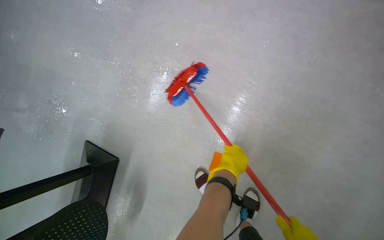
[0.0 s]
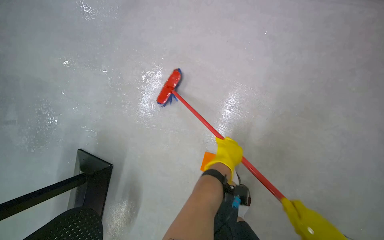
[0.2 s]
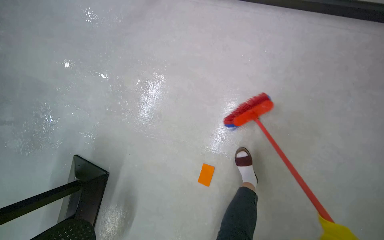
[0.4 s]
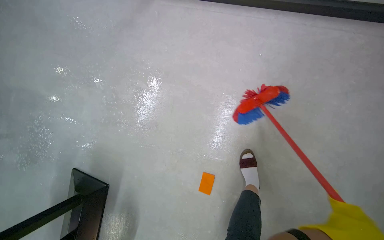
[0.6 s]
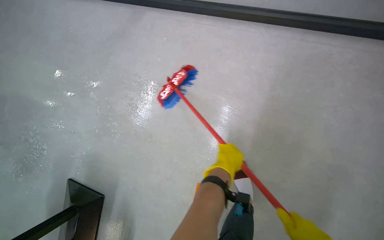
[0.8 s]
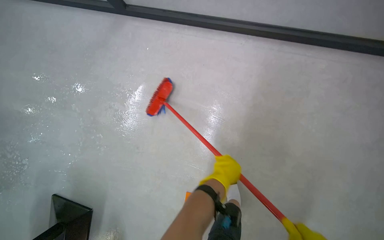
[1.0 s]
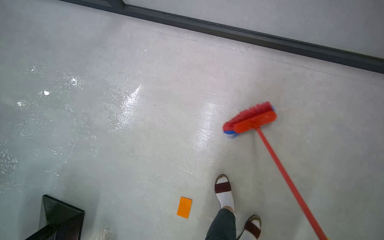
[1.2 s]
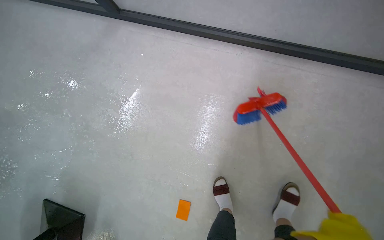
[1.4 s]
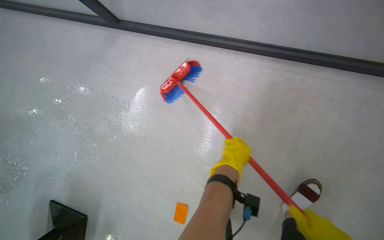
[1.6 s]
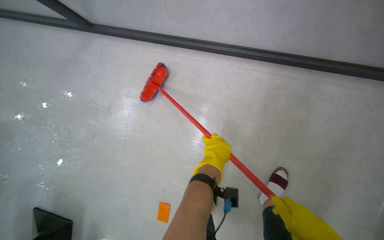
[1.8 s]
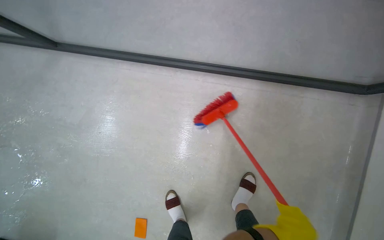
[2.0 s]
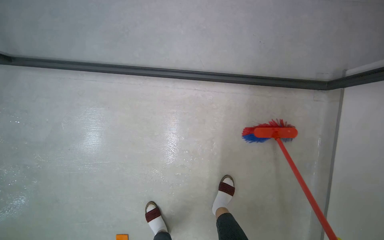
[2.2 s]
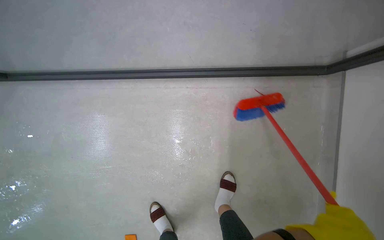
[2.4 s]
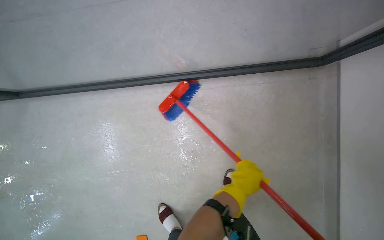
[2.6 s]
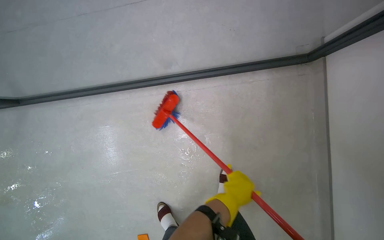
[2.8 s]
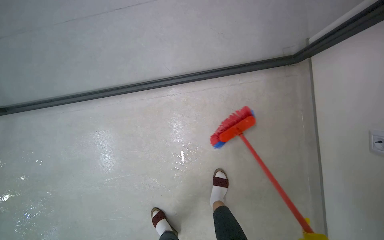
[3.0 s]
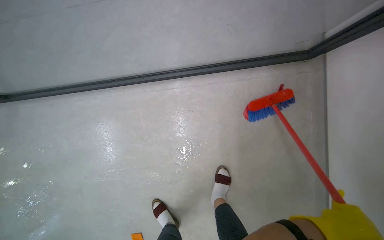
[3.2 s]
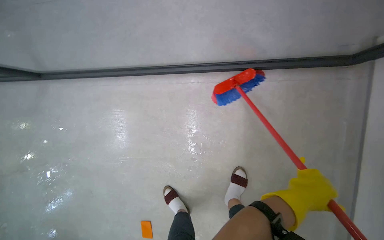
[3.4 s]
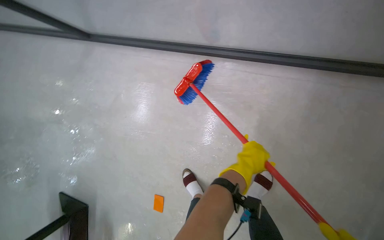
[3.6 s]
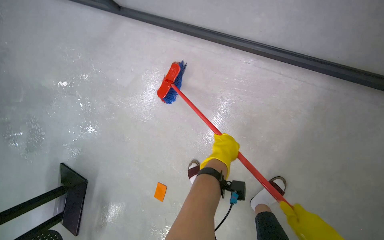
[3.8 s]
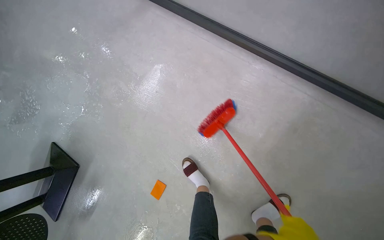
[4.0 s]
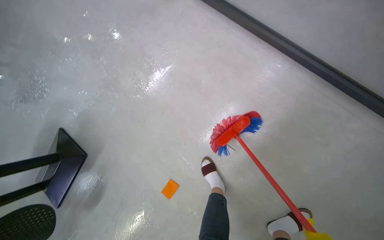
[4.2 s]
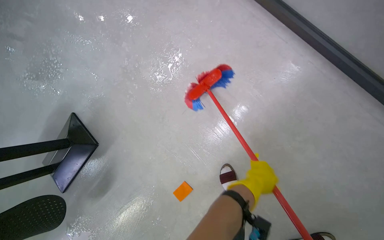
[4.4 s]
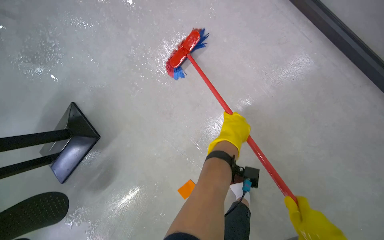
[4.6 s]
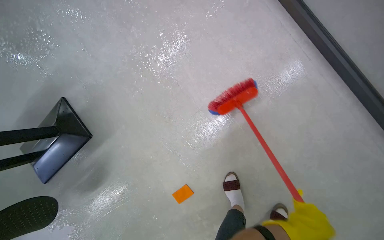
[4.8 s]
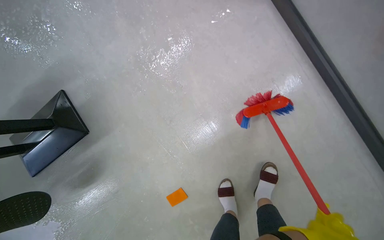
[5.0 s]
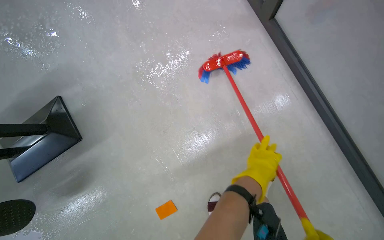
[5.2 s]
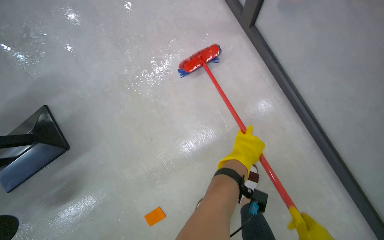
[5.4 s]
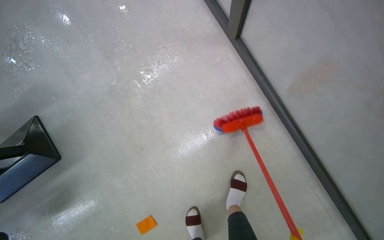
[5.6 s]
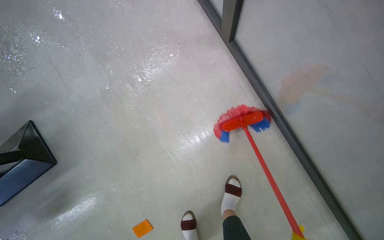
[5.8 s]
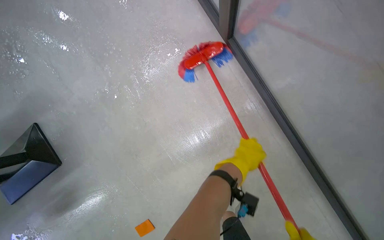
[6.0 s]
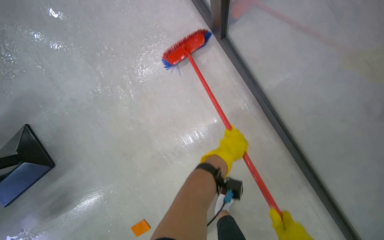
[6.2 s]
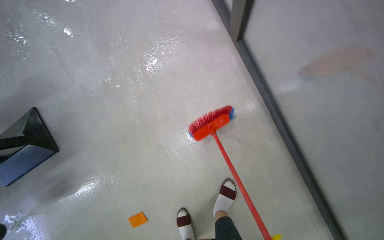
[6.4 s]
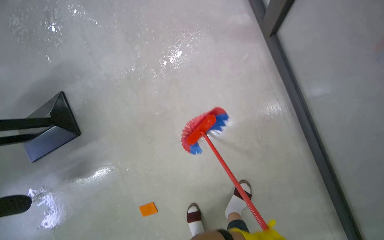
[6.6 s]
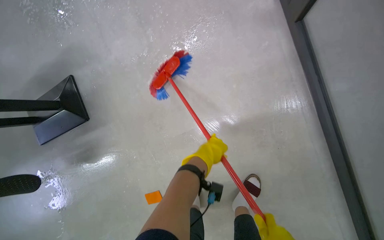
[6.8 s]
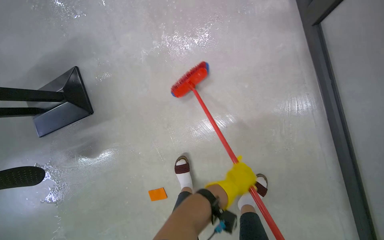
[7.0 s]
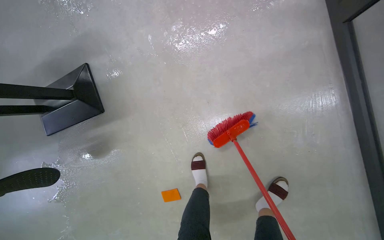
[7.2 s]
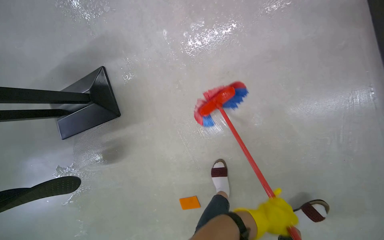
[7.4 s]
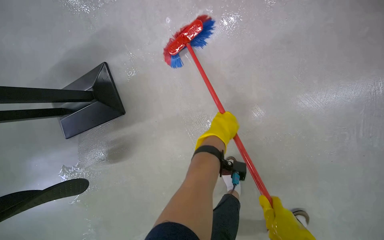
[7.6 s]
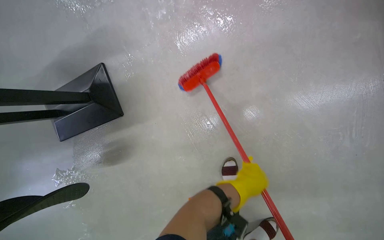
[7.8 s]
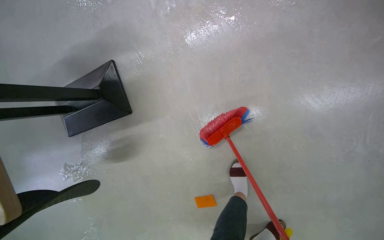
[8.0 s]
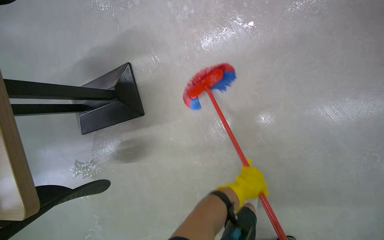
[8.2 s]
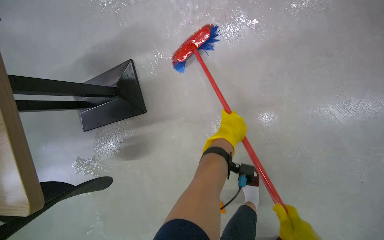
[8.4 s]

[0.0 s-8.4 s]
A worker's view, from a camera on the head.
Job: sweeping floor.
The whole recording: Sweeping the floor. The worker sweeps the floor with a broom.
1.4 to 2.8 s: The camera is carried to the right, roughly 60 cm.
2.8 to 4.2 s: The camera is carried roughly 60 cm. The scene turns roughly 45 degrees clockwise in the picture.
7.0 to 8.4 s: The wearer moves to the left, approximately 40 cm.

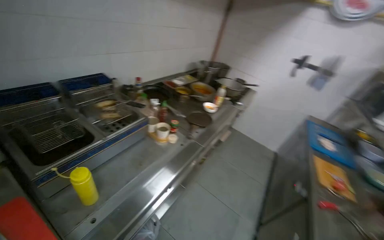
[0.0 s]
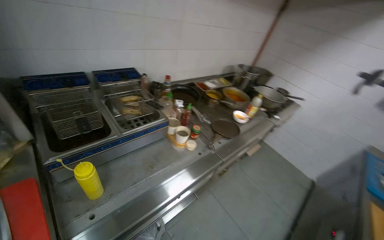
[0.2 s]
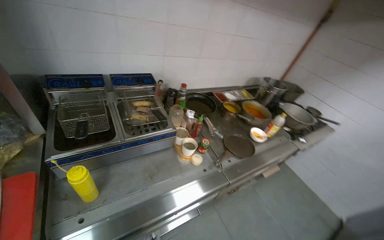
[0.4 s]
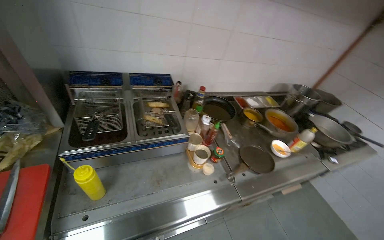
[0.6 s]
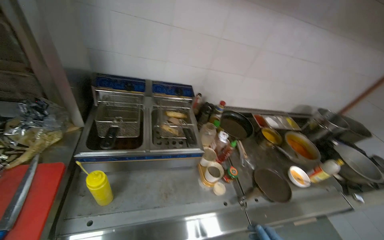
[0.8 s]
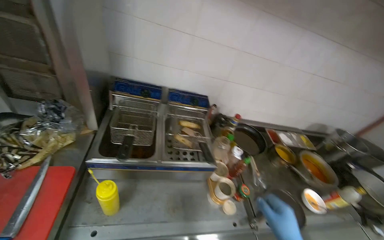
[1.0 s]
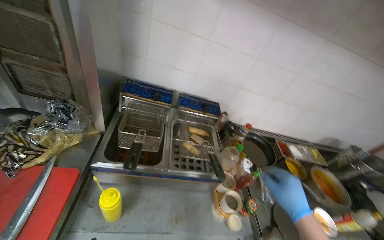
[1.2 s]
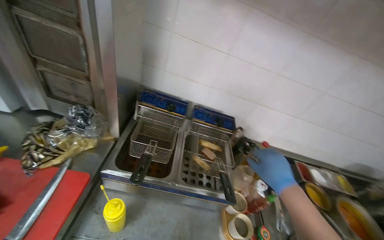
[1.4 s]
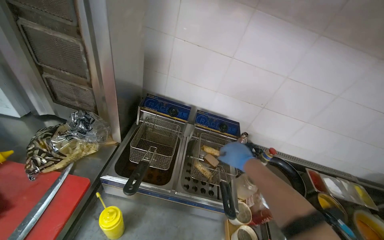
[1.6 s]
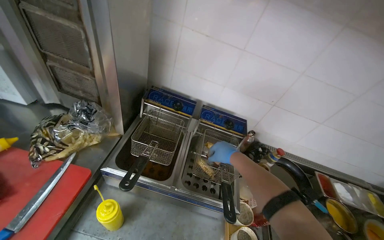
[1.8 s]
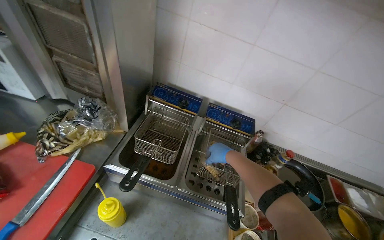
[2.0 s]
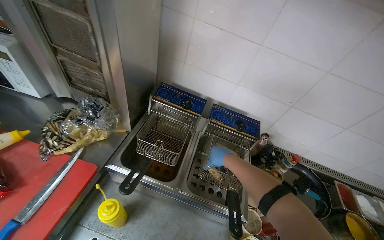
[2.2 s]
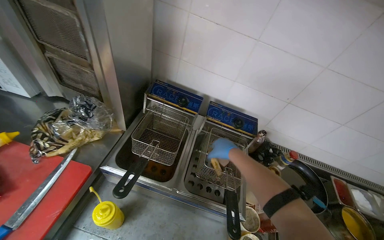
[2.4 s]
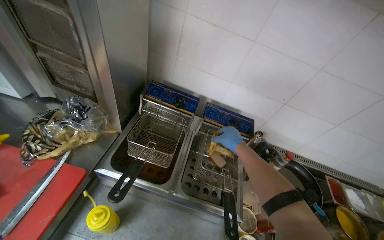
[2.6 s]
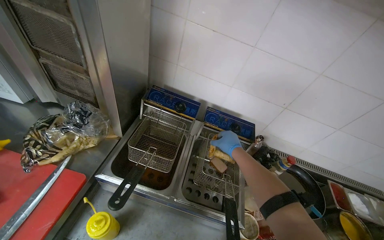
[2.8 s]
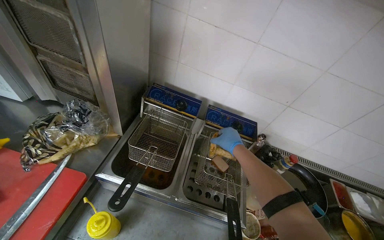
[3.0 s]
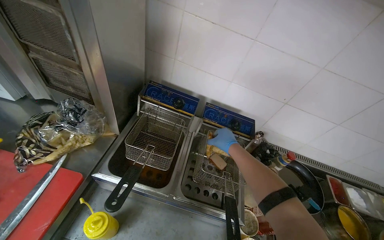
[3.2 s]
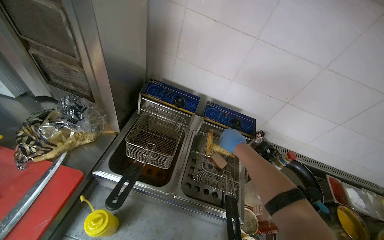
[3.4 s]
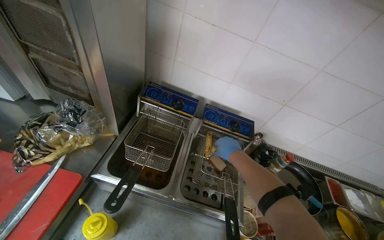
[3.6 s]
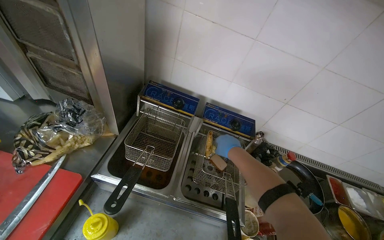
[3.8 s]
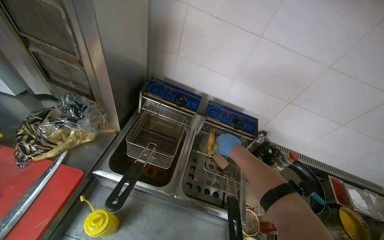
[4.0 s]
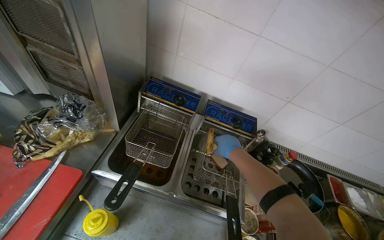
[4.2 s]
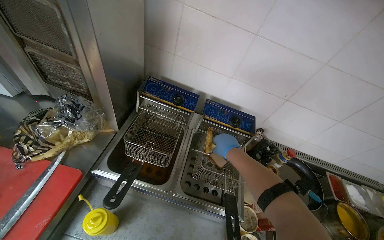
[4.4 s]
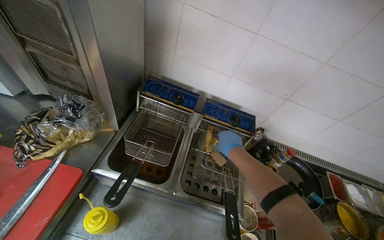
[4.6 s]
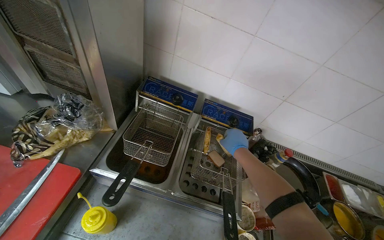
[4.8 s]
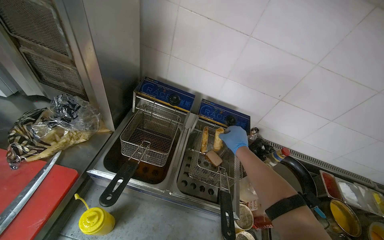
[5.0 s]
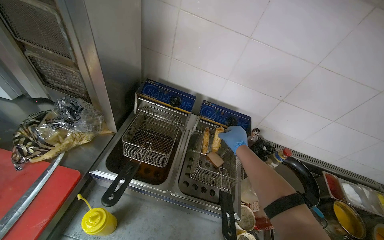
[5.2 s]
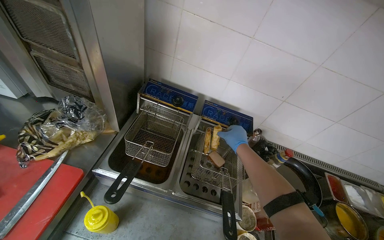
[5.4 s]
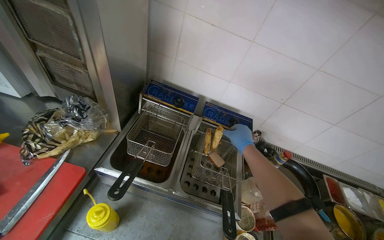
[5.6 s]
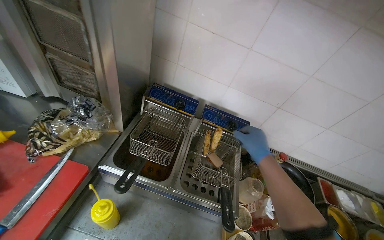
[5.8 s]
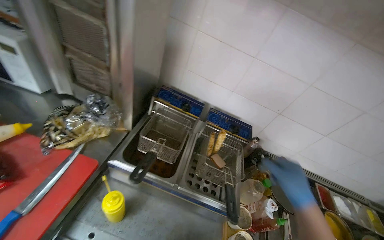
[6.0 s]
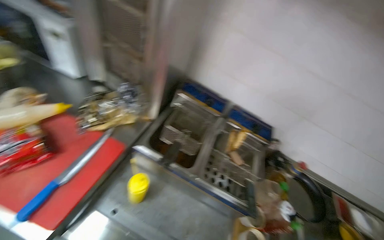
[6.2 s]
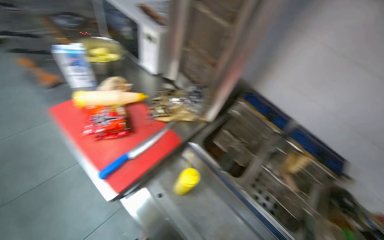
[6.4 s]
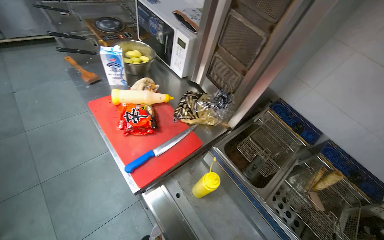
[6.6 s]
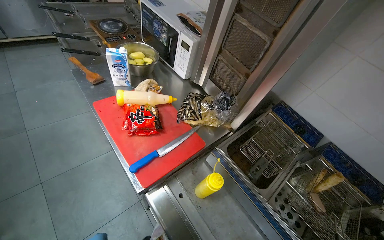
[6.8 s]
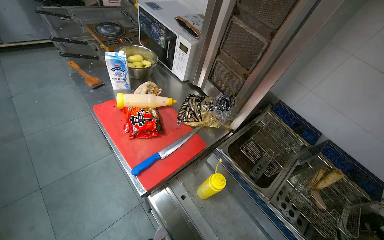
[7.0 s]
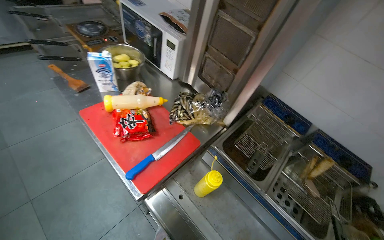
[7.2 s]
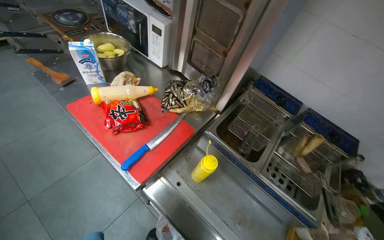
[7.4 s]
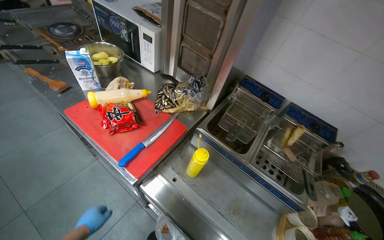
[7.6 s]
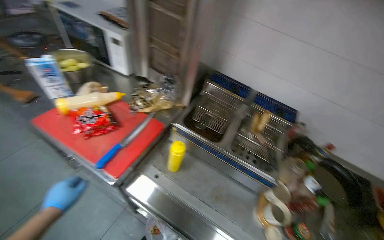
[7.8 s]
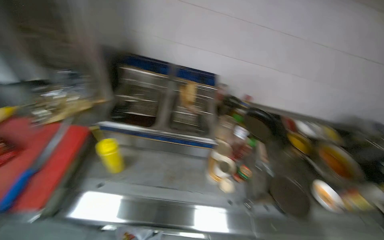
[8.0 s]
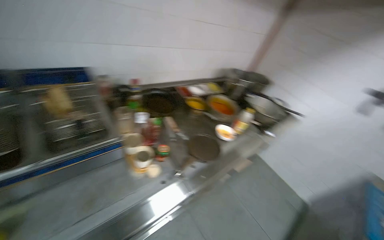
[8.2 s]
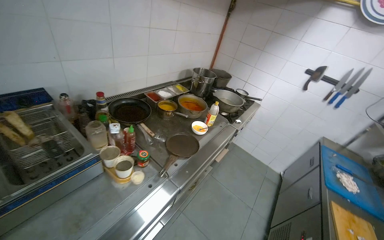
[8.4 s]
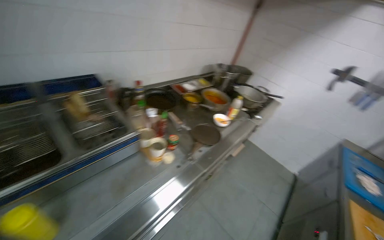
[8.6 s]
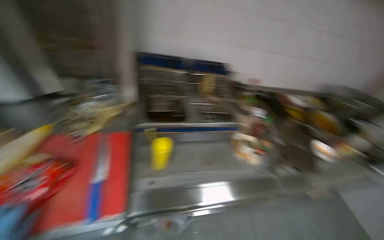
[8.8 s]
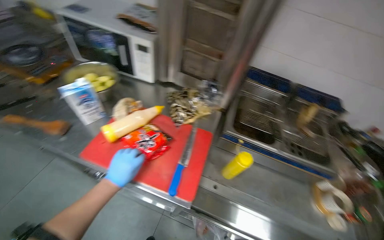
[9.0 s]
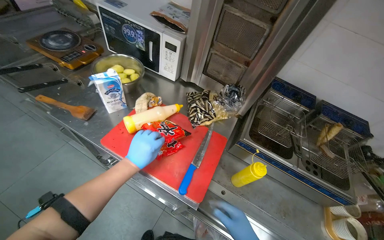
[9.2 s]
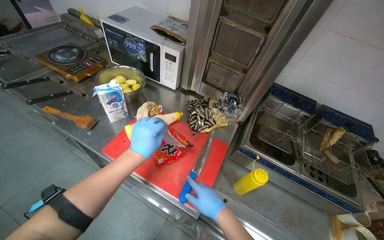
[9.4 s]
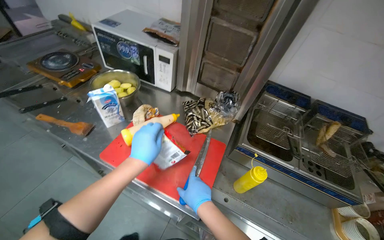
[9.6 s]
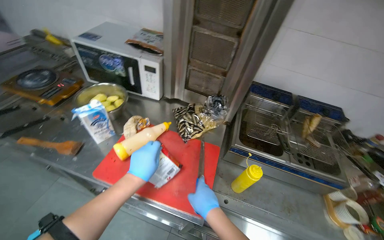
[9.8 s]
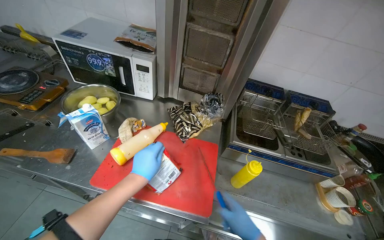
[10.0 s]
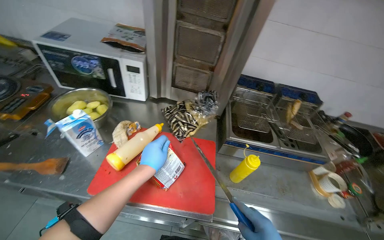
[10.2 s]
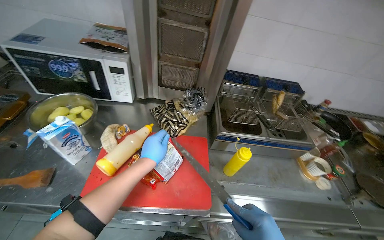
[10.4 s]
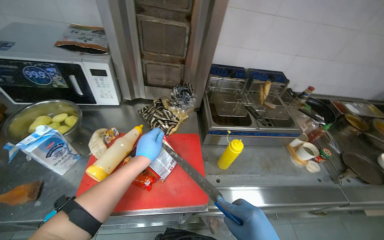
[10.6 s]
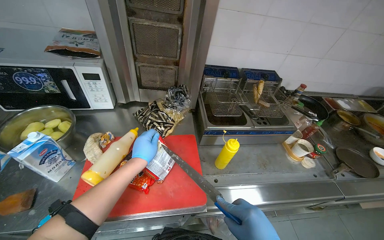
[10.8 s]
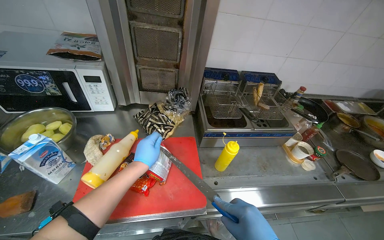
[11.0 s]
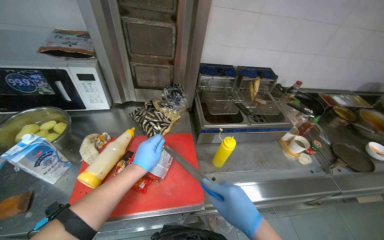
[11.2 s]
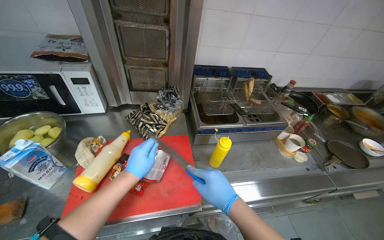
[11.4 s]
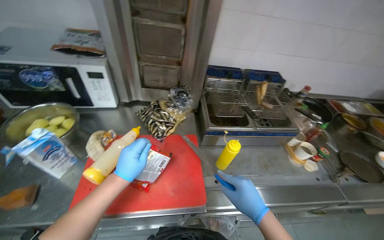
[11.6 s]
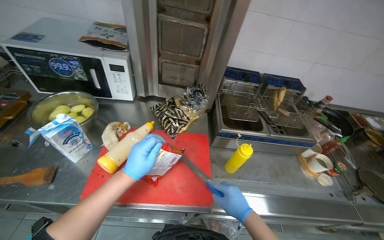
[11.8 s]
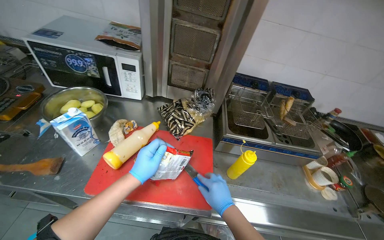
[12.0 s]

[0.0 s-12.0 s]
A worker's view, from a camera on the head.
Job: cooking food.
The whole recording: Cooking instant noodles. The worker opens instant noodle packages, places noodles in a pot on the stove, lights the burner, and adds seasoning.
0.0 to 1.6 s: The wearer's head swings some 60 degrees to the left. The wearer looks roughly 10 degrees further upward.
1.6 to 3.0 s: The right hand shifts some 20 cm farther from the camera.
4.4 to 6.0 s: The right hand is displaced nearer to the camera and to the right by roughly 25 cm.
6.0 to 7.6 s: The wearer looks about 20 degrees further to the left.
9.0 to 10.4 s: The head rotates some 20 degrees to the right. The left hand shifts some 15 cm up the picture.
